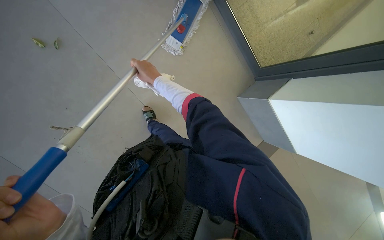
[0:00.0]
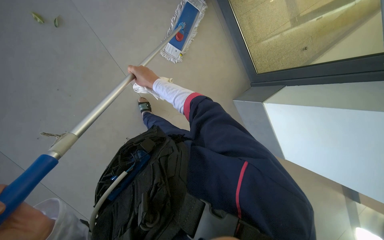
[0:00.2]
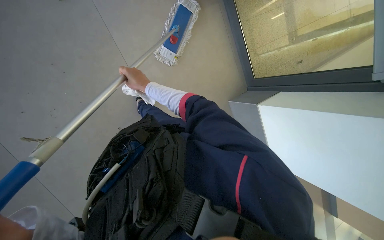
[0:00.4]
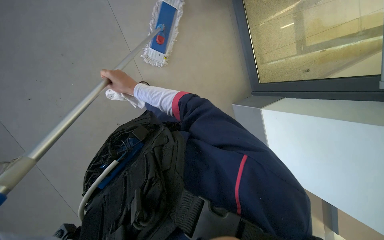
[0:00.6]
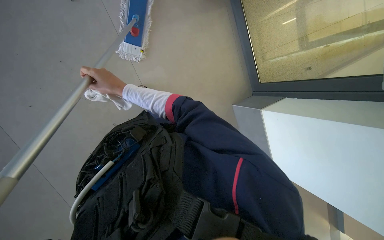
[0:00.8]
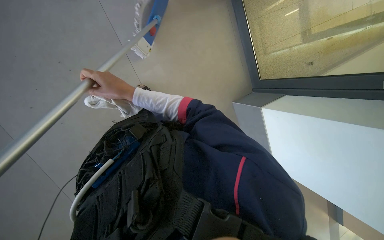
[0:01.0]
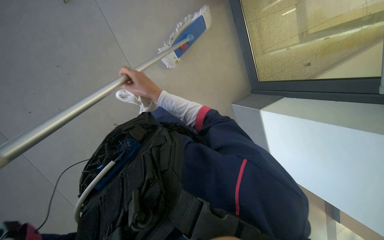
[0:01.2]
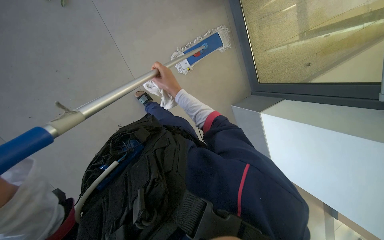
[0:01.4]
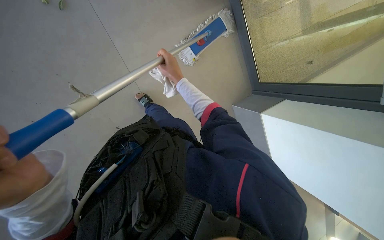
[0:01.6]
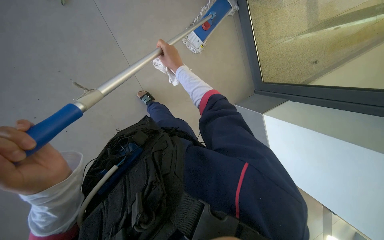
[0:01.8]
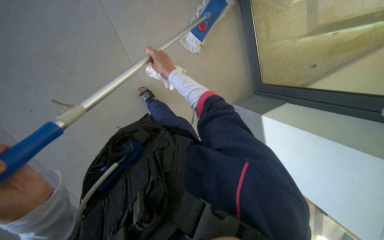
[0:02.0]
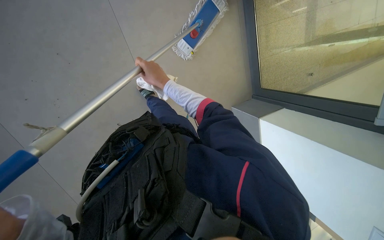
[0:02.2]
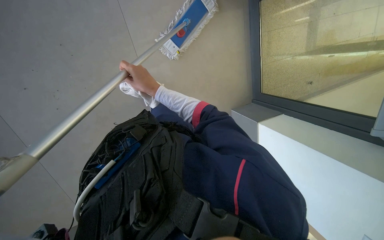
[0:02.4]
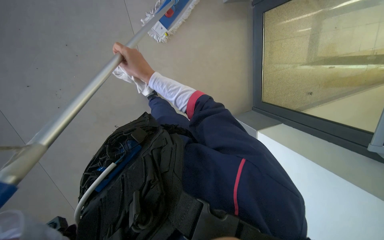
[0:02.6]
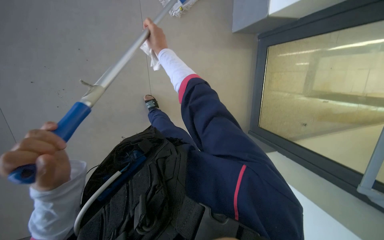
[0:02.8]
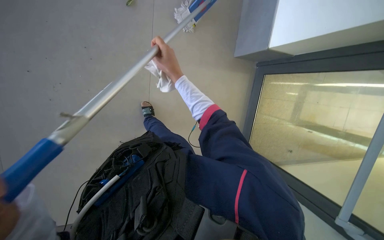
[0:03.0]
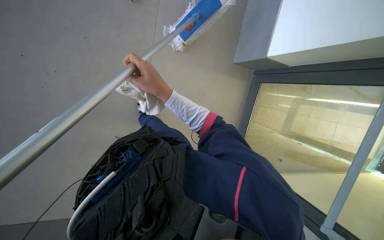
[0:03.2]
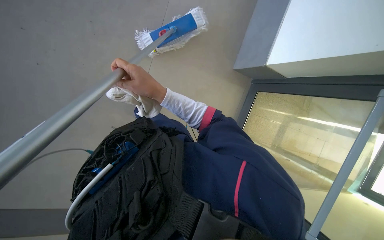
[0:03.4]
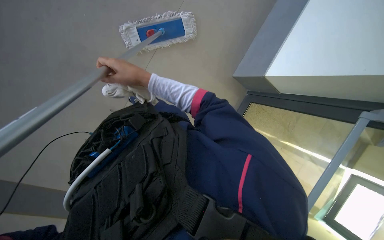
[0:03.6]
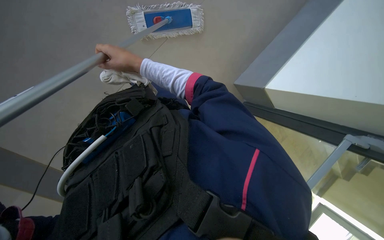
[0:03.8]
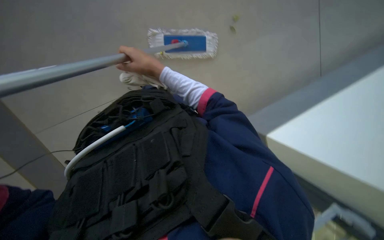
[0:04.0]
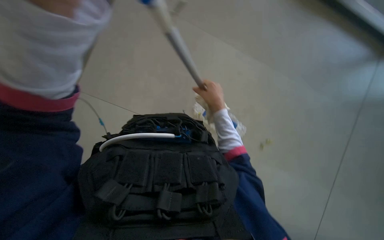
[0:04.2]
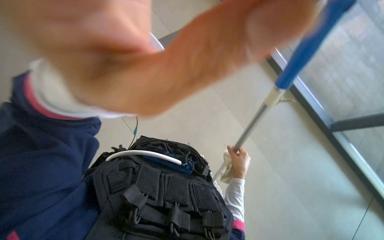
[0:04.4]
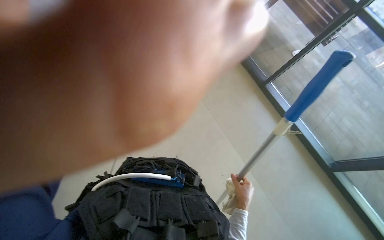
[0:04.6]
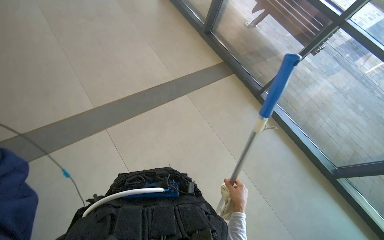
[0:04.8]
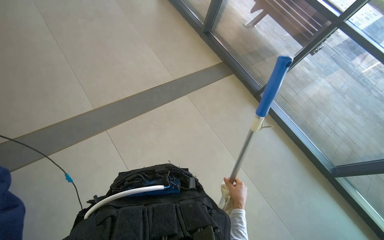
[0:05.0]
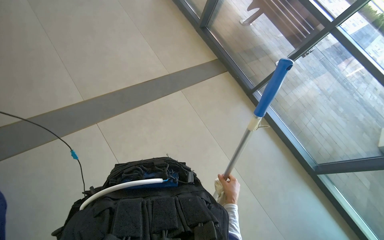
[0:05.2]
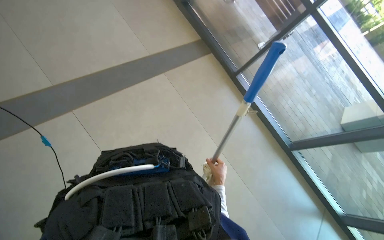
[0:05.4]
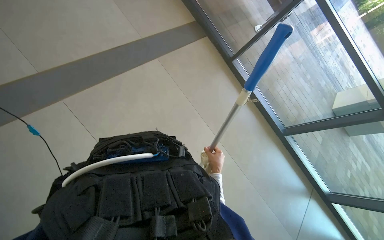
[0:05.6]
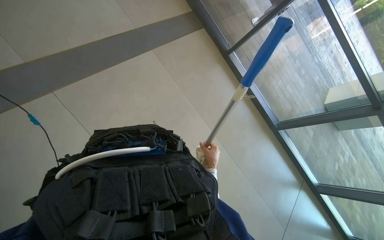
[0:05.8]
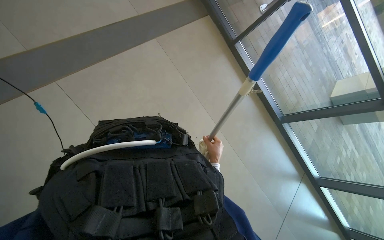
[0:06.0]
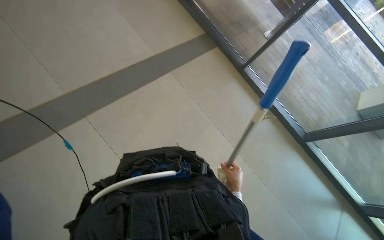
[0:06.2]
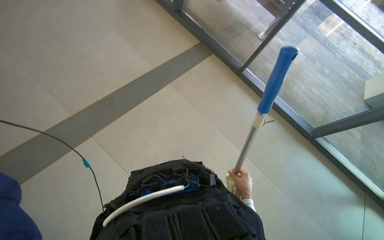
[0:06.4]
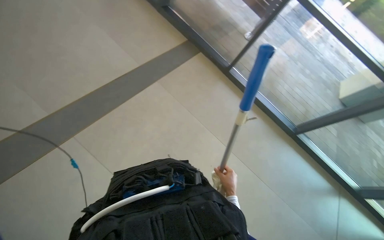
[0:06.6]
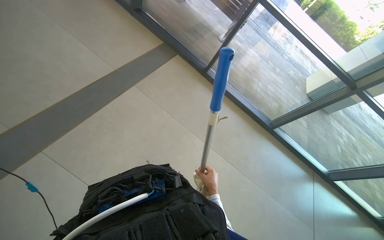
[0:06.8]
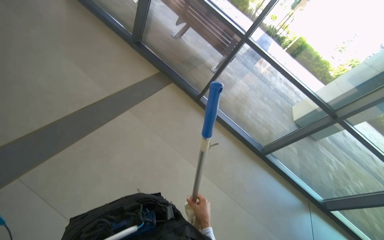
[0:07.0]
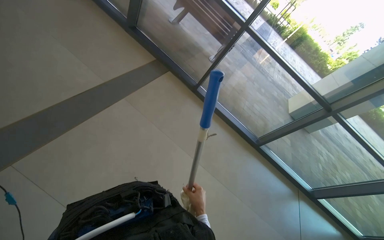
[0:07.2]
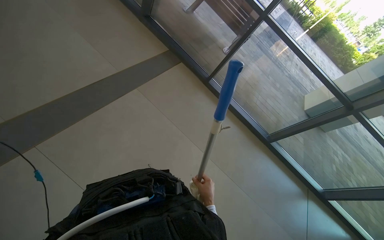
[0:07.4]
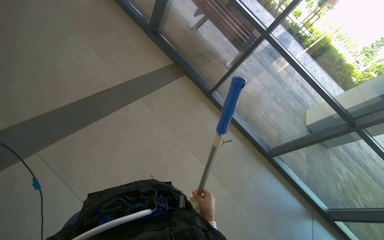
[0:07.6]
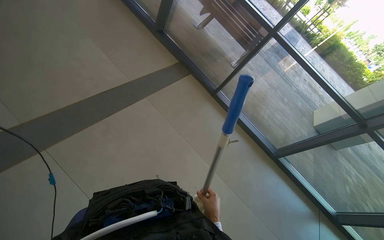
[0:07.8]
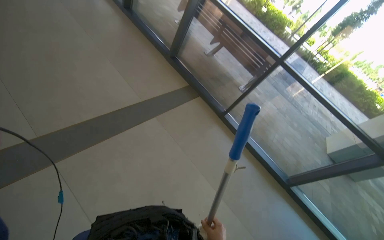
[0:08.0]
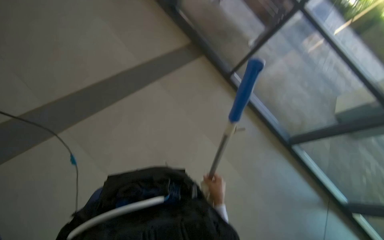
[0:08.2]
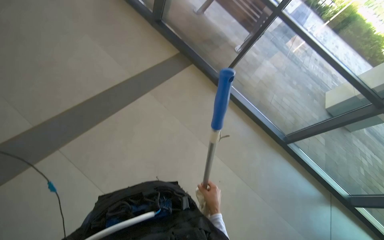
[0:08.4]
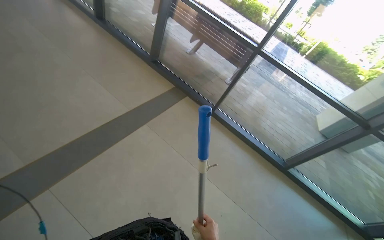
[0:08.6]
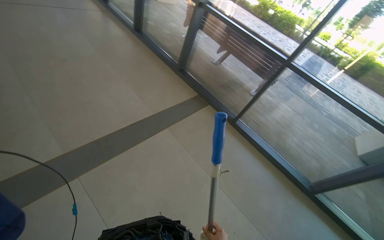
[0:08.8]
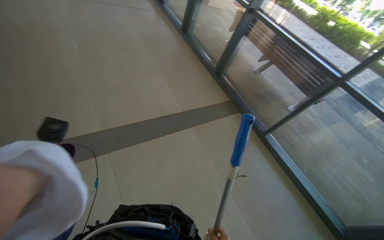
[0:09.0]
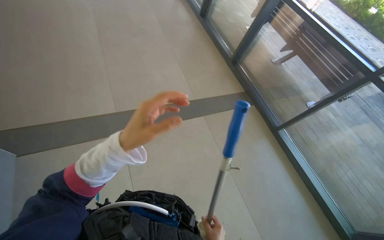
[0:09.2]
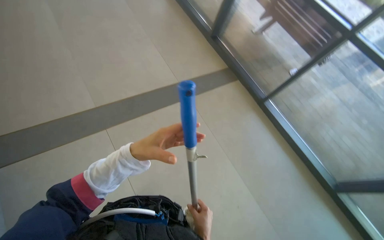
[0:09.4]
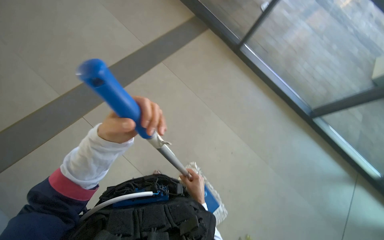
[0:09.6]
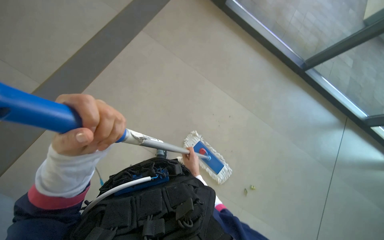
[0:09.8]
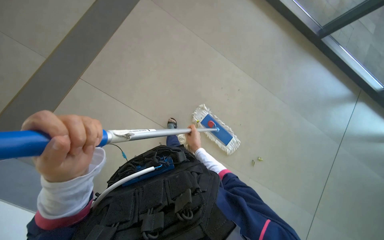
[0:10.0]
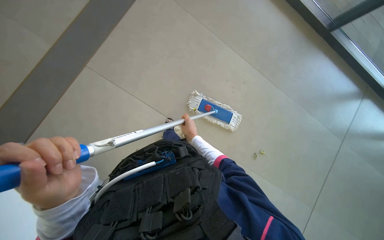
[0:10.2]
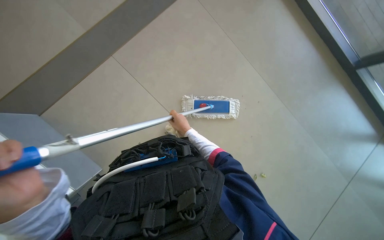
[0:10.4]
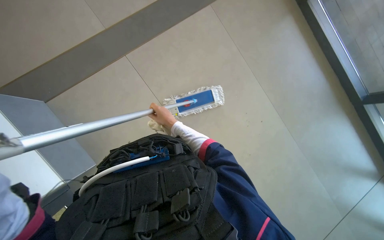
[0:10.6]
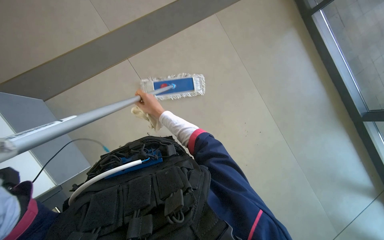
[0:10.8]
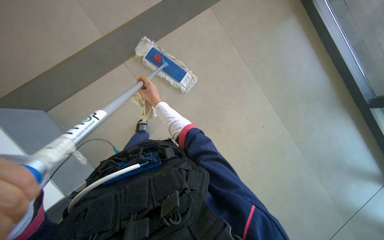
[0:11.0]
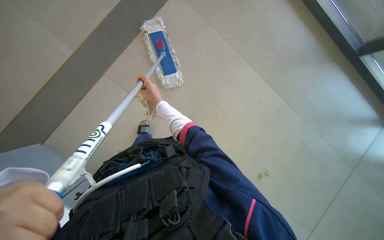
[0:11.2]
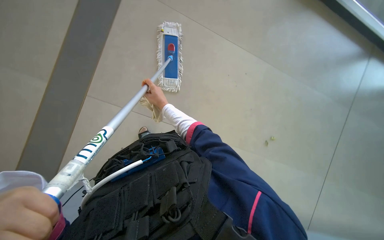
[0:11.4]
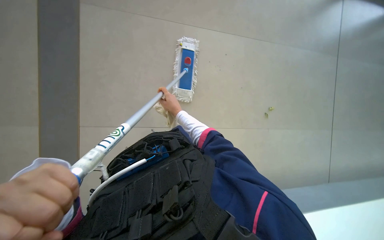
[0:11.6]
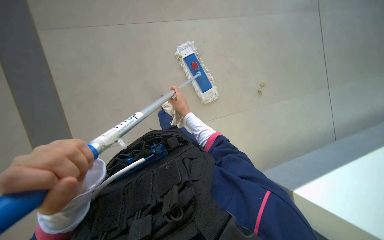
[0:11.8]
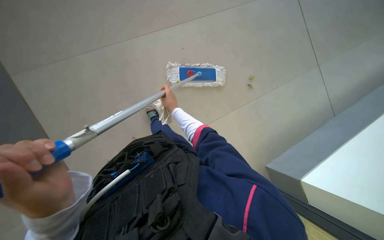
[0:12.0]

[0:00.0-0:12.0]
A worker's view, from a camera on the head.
Job: mopping floor.
The whole recording: Mopping tiled floor. The worker mops the tiled floor with a long-handled mop.
0:00.0 to 0:01.6: The right hand travels to the right by some 15 cm.
0:01.6 to 0:03.0: The right hand moves nearer to the camera, roughly 15 cm, and reaches roughly 15 cm up the picture, then returns.
0:03.0 to 0:04.4: The wearer looks roughly 25 degrees further upward. Everything in view rotates some 45 degrees clockwise.
0:06.0 to 0:07.6: The wearer looks approximately 20 degrees further upward.
0:07.6 to 0:09.0: The head rotates some 25 degrees to the left.
0:09.0 to 0:10.4: The camera pitches downward, by roughly 45 degrees. Everything in view rotates about 30 degrees counterclockwise.
0:10.4 to 0:12.0: The right hand is displaced up the picture by roughly 10 cm.

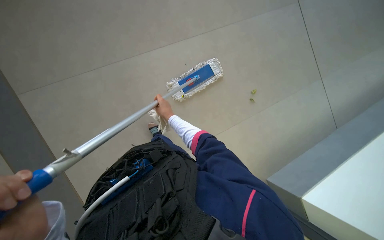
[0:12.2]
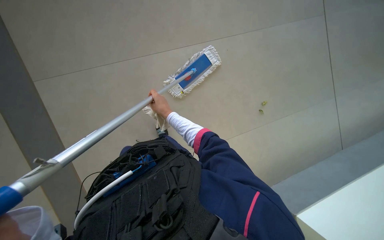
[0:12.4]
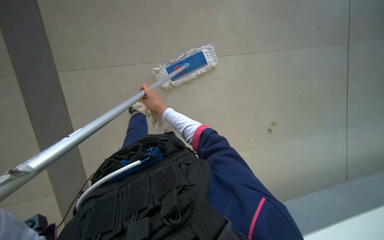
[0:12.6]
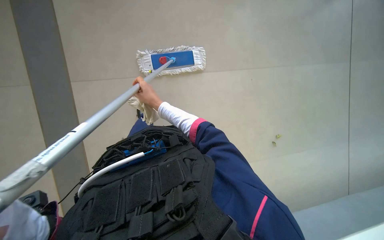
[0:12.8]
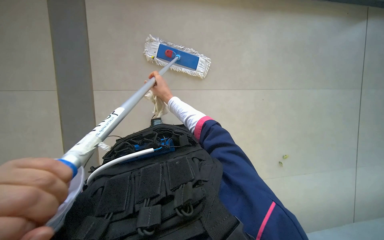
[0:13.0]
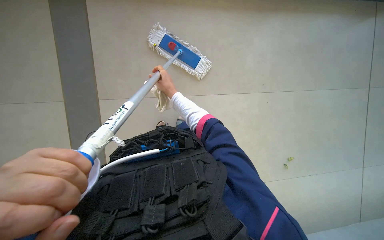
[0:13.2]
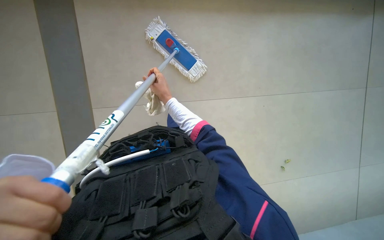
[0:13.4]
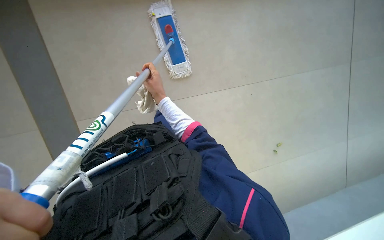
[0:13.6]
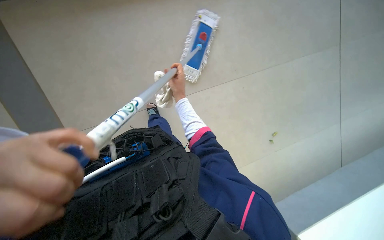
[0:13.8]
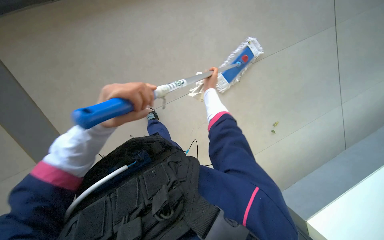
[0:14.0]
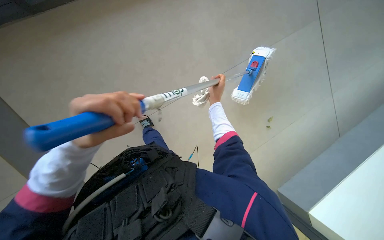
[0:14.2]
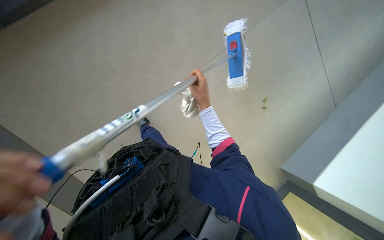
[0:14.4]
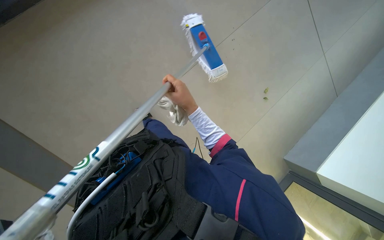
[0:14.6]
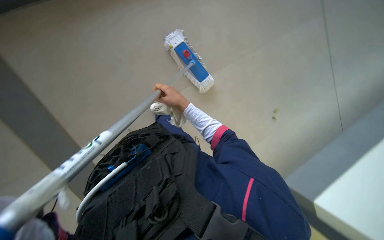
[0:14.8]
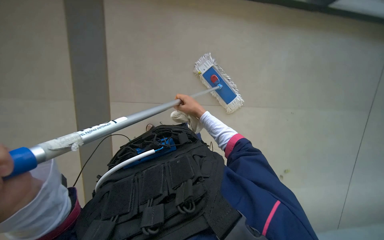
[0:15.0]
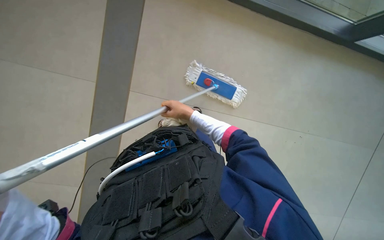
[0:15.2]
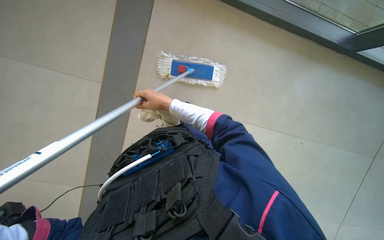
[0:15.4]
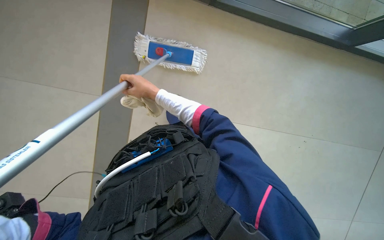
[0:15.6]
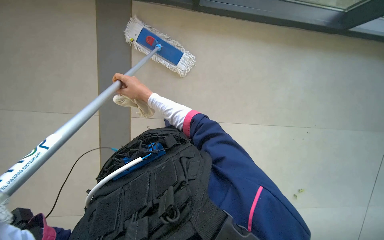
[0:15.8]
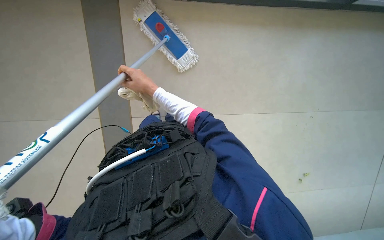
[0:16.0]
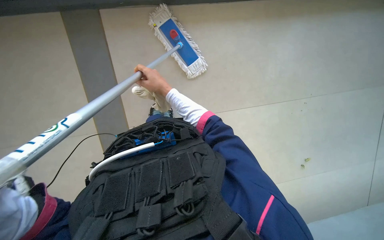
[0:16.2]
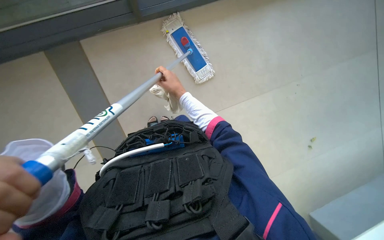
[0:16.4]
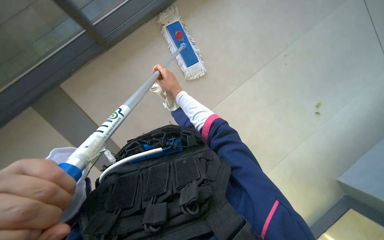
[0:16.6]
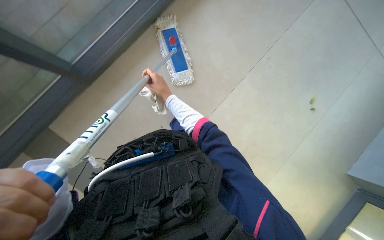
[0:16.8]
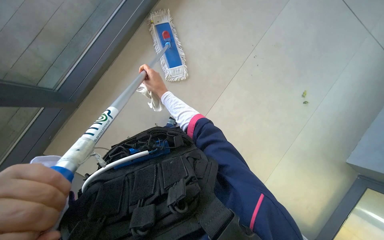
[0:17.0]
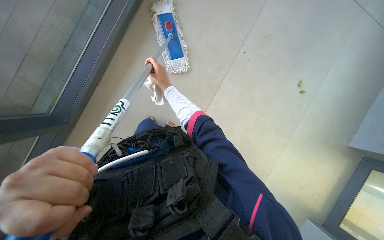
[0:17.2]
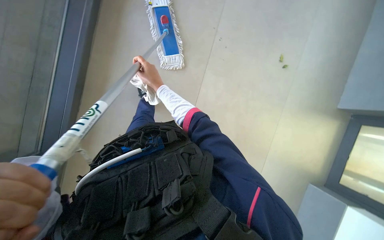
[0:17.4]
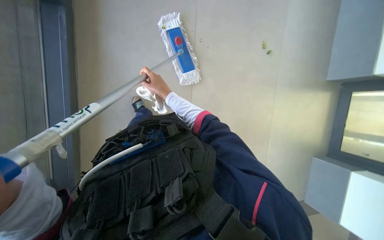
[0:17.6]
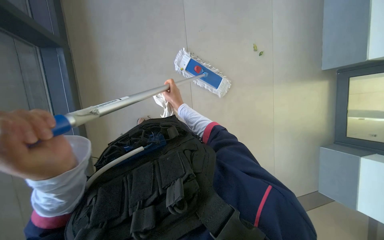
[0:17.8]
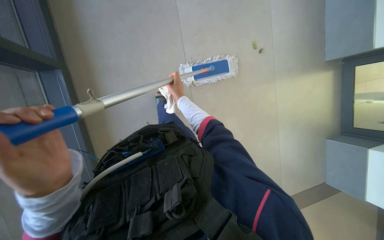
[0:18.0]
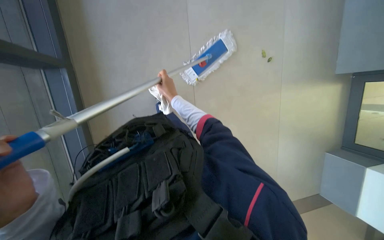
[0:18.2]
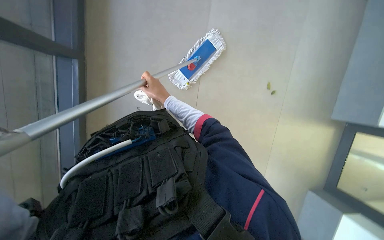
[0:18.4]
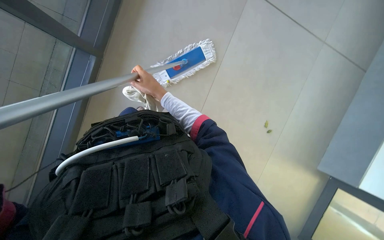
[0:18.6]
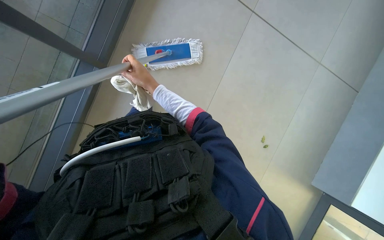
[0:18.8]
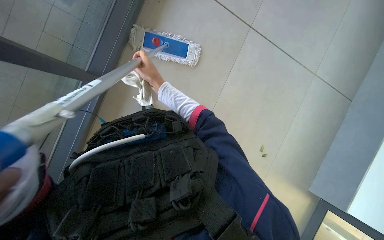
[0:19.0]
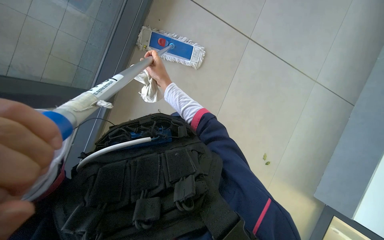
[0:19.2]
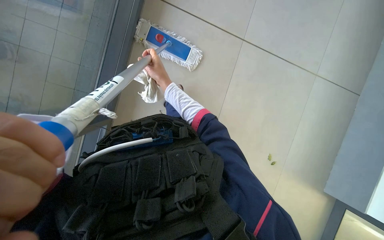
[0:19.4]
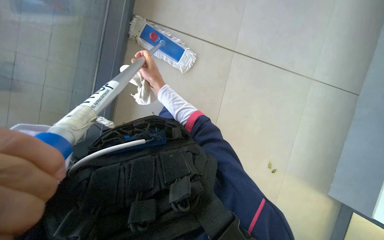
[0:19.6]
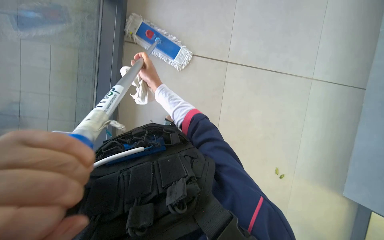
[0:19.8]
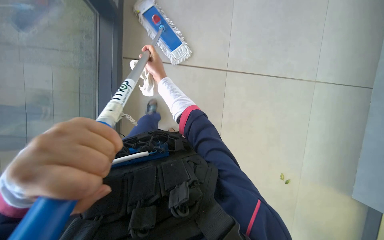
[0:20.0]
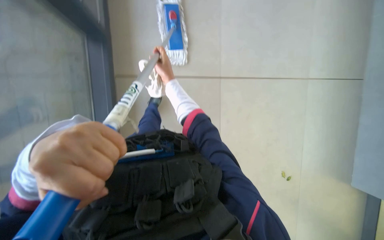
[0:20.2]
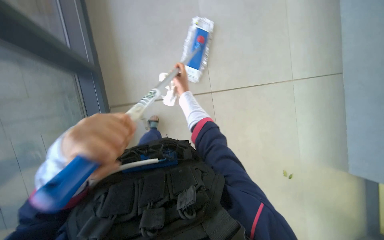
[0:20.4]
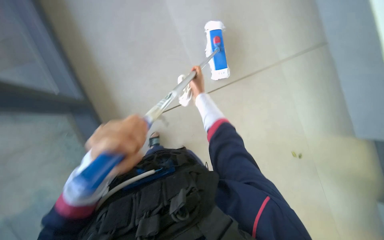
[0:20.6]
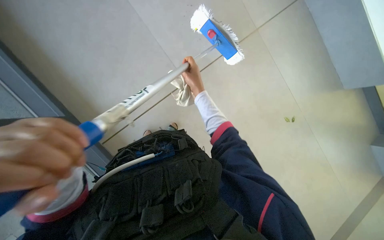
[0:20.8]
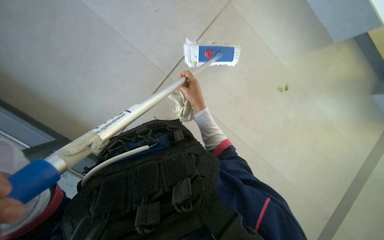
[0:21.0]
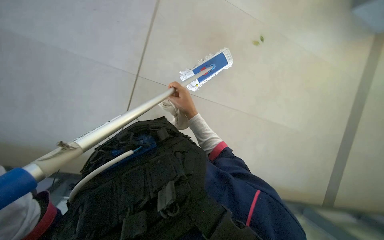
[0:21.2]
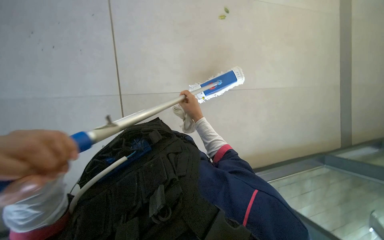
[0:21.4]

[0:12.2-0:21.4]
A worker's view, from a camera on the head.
Job: mopping floor.
The whole recording: Mopping tiled floor. The worker mops the tiled floor with a long-handled mop.
0:12.2 to 0:13.8: The view swings roughly 20 degrees to the right.
0:15.2 to 0:16.8: The right hand heads to the left, covering some 15 cm.
